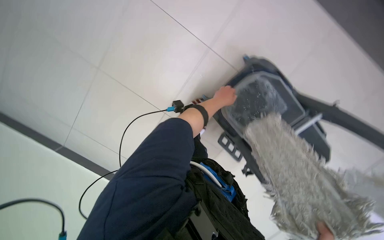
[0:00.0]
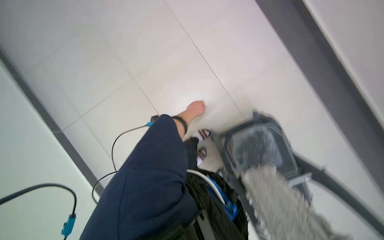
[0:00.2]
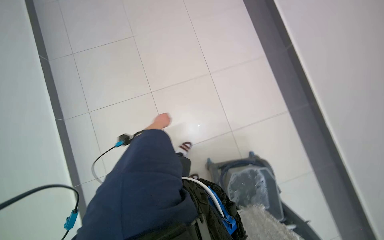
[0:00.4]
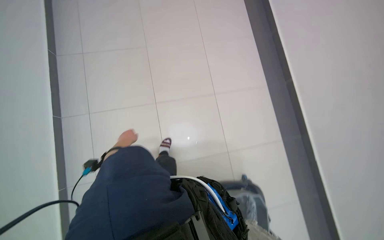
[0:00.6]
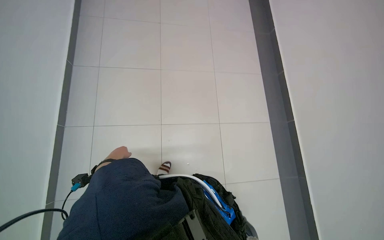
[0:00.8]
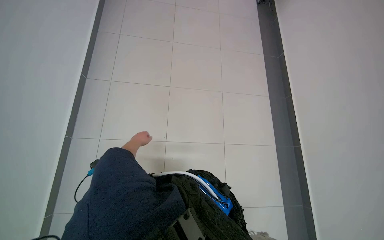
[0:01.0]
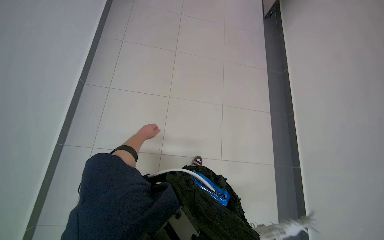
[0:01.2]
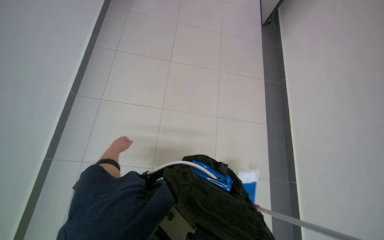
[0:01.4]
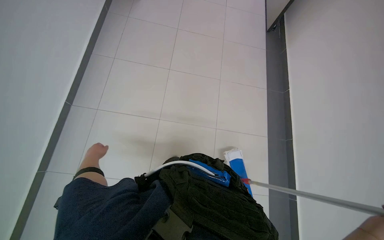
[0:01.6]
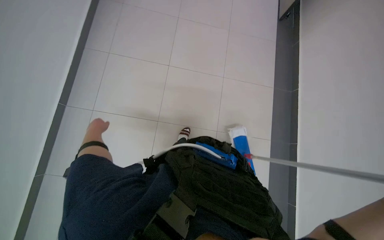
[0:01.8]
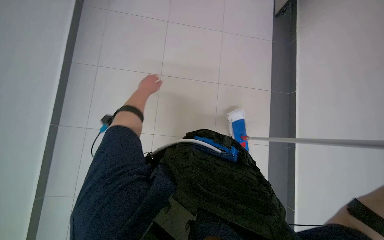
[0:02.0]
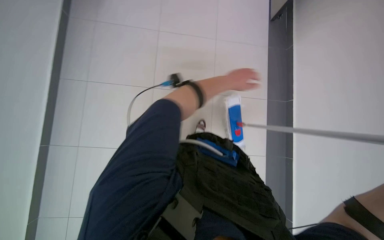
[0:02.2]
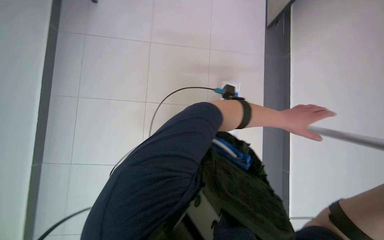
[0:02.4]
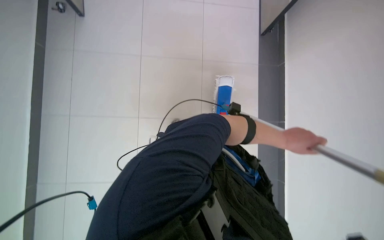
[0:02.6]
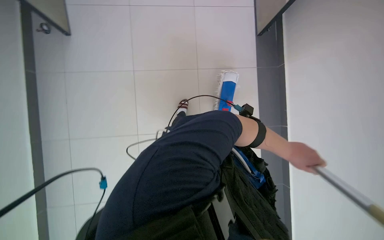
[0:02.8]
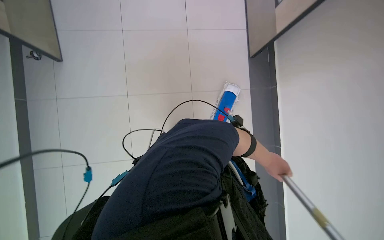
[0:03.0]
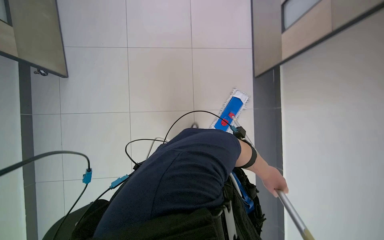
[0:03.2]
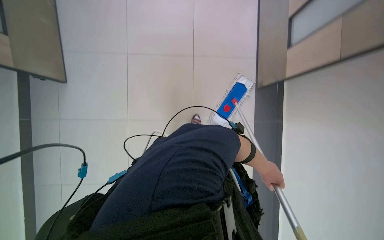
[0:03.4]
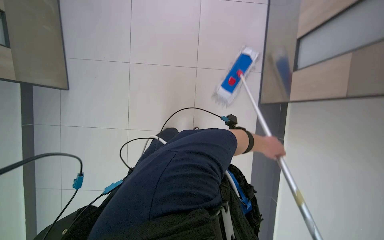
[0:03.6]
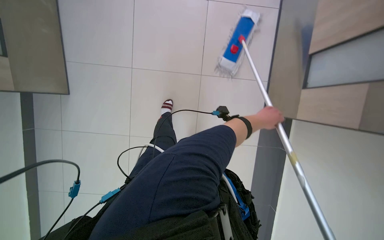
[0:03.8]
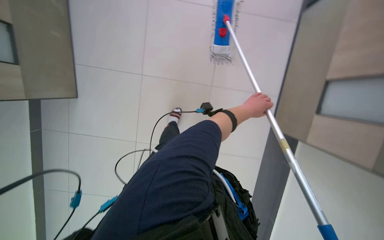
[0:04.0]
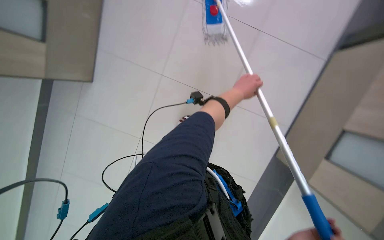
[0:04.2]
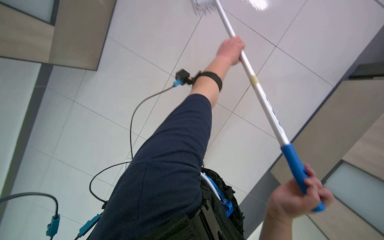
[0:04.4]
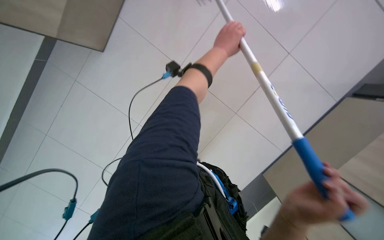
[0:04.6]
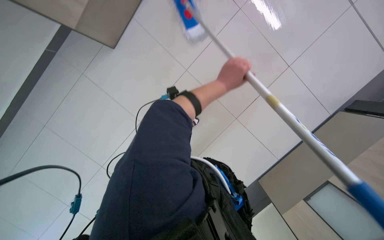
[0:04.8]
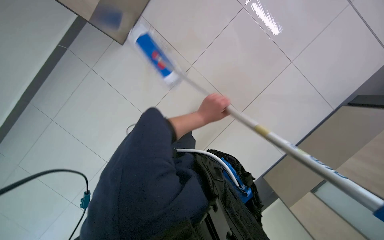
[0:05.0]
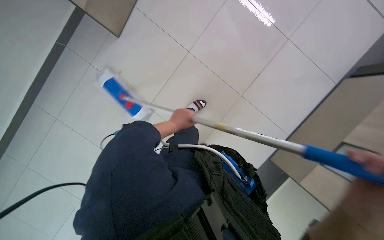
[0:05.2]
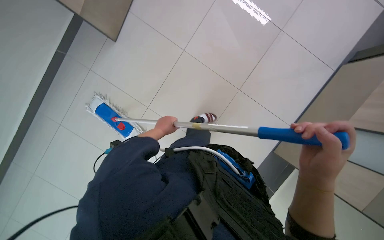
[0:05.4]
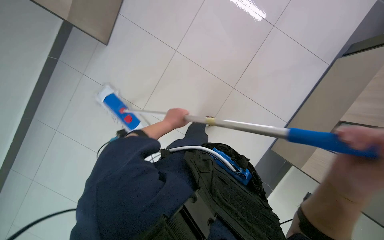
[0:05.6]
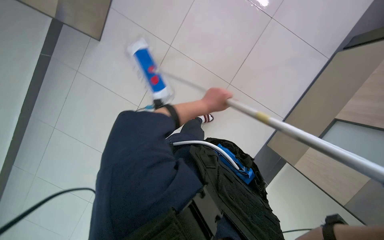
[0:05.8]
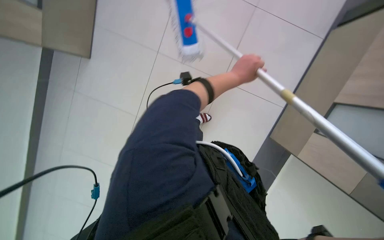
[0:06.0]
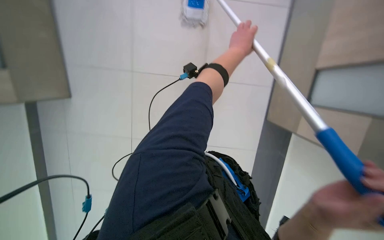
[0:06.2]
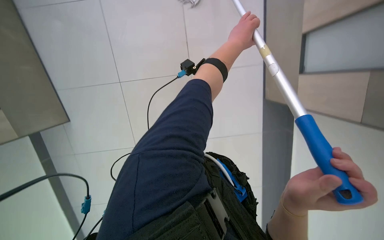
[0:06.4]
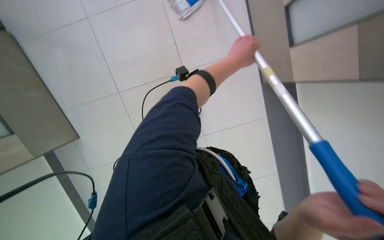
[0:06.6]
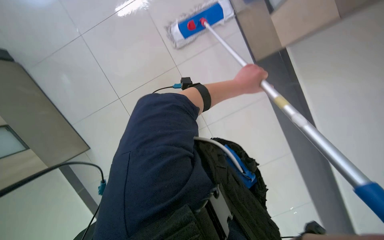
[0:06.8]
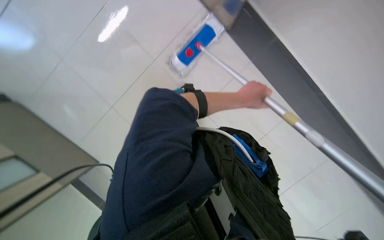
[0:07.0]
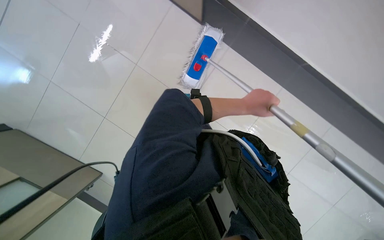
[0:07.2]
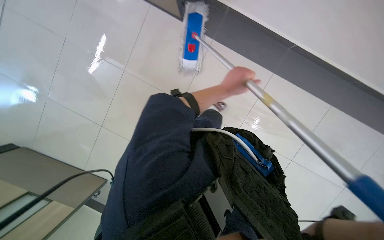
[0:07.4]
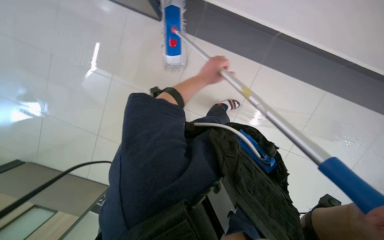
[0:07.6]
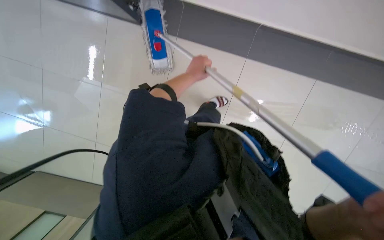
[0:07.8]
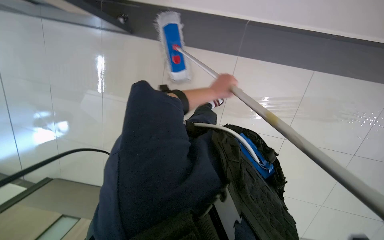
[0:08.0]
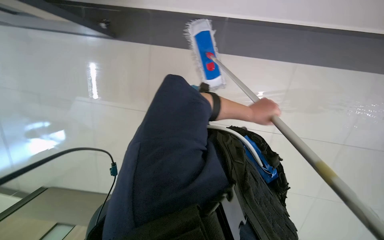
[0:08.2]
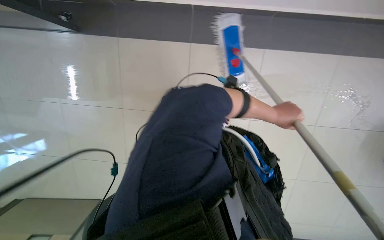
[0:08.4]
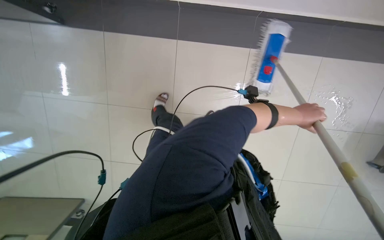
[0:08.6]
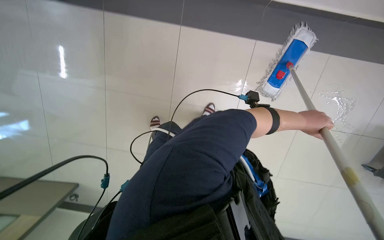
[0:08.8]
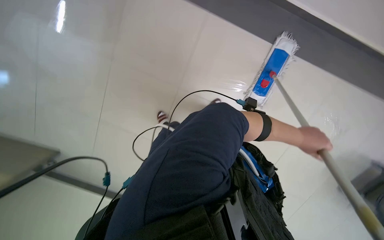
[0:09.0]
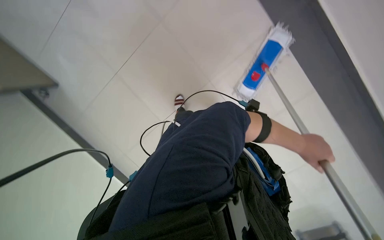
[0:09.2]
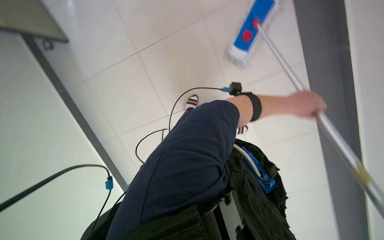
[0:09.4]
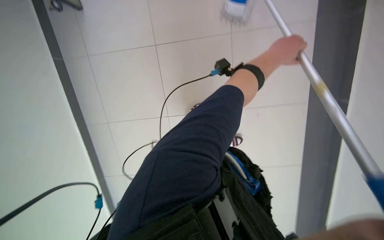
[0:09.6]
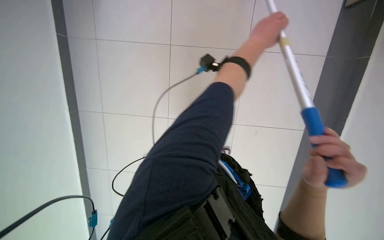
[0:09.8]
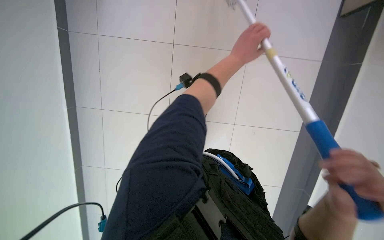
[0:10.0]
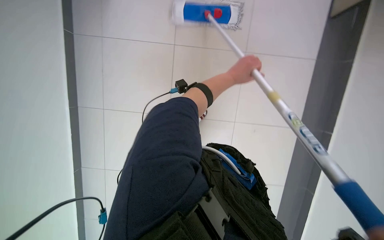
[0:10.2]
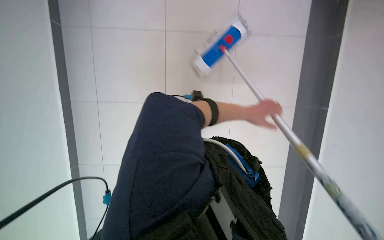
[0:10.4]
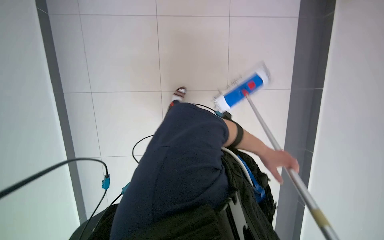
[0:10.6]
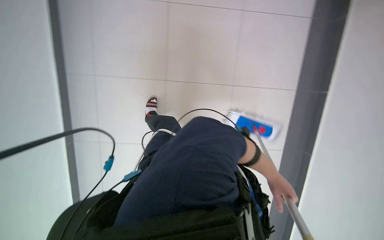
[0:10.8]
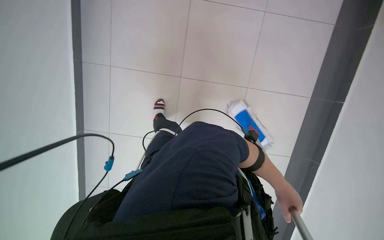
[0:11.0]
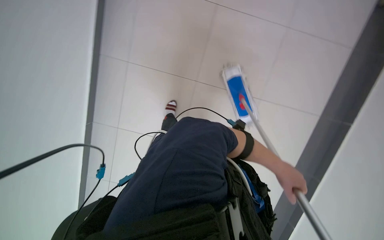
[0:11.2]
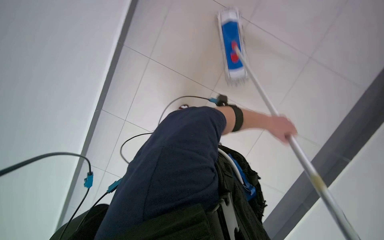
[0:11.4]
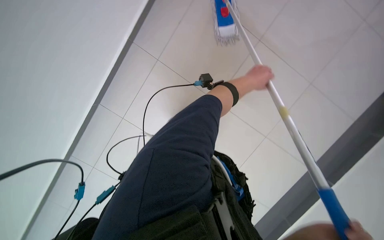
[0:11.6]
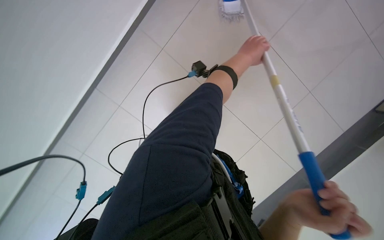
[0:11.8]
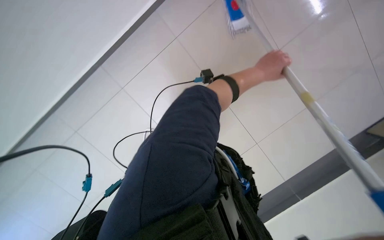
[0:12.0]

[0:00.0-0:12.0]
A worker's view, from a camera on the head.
Job: mopping floor.
The whole recording: Mopping tiled floor. The worker mops the tiled floor with a long-handled mop.
0:00.0 to 0:01.6: The wearer moves approximately 50 cm. The wearer looks roughly 50 degrees further upward. The scene rotates clockwise by roughly 45 degrees.
0:03.0 to 0:04.4: The wearer moves approximately 70 cm.
0:06.0 to 0:07.6: The left hand swings up and down the picture, roughly 15 cm each way, with 2 reversals.
0:07.6 to 0:09.0: The left hand heads to the right and down the picture, covering roughly 40 cm.
0:09.0 to 0:10.4: The left hand shifts roughly 15 cm to the left and farther from the camera, and goes up the picture and returns, about 10 cm each way.

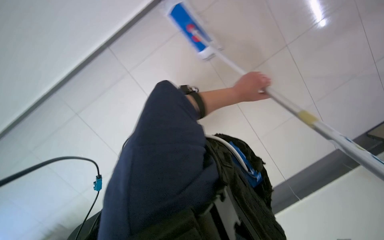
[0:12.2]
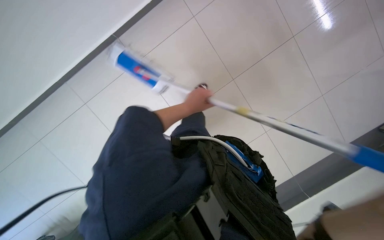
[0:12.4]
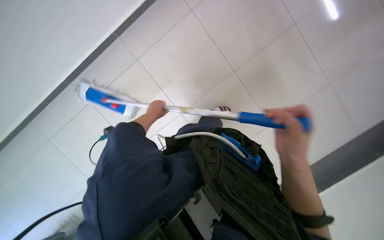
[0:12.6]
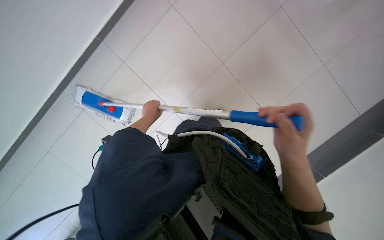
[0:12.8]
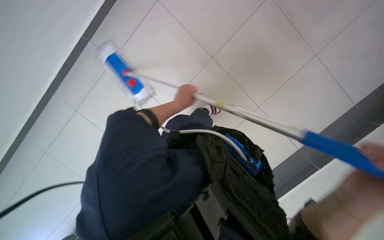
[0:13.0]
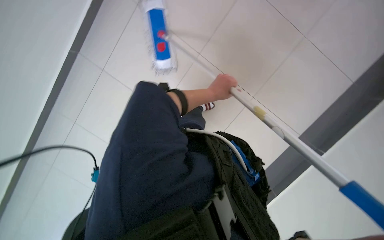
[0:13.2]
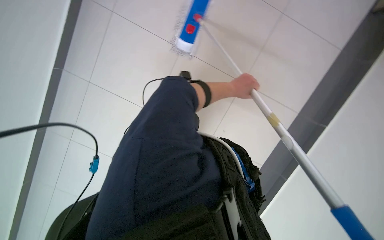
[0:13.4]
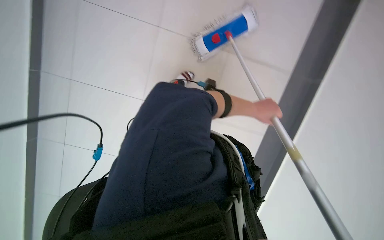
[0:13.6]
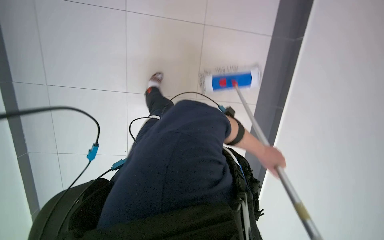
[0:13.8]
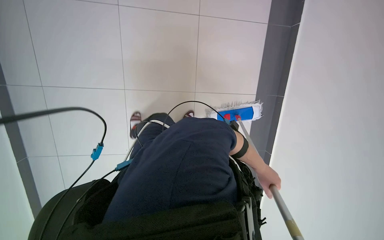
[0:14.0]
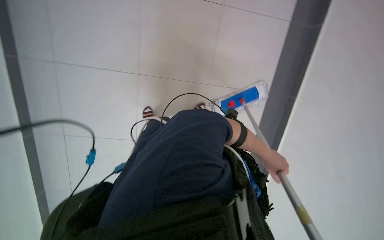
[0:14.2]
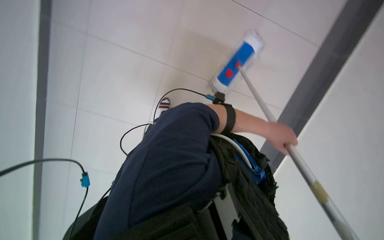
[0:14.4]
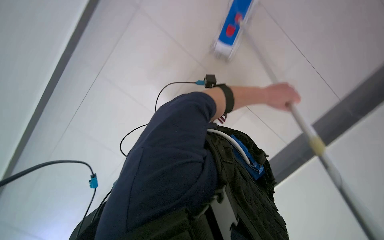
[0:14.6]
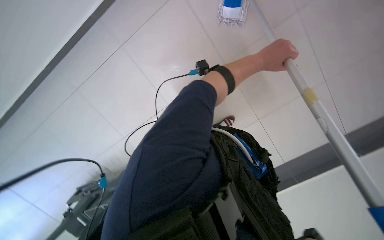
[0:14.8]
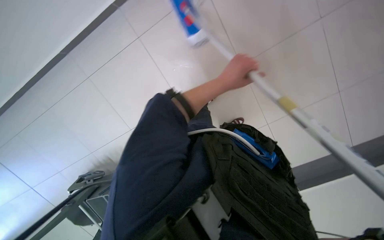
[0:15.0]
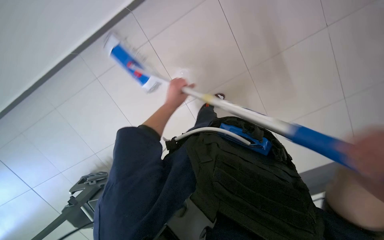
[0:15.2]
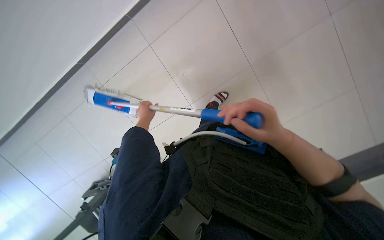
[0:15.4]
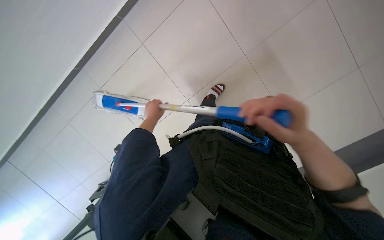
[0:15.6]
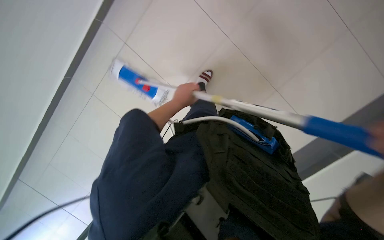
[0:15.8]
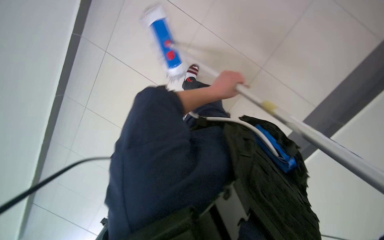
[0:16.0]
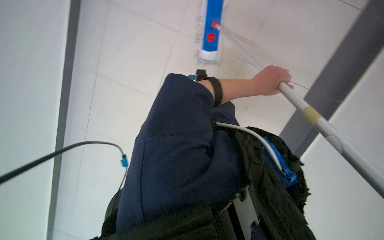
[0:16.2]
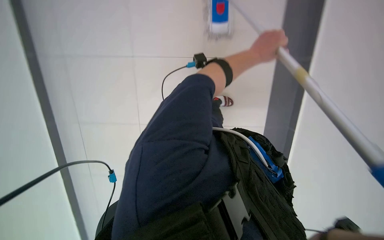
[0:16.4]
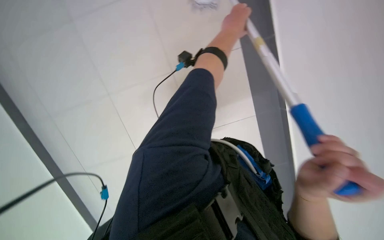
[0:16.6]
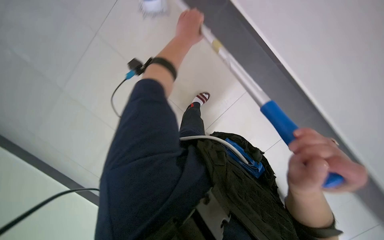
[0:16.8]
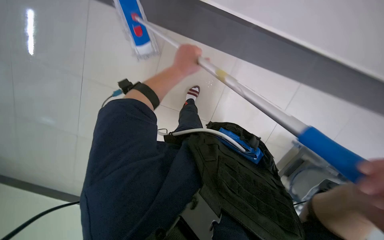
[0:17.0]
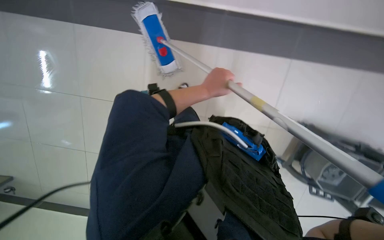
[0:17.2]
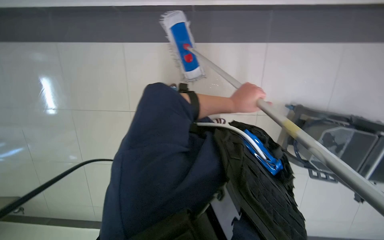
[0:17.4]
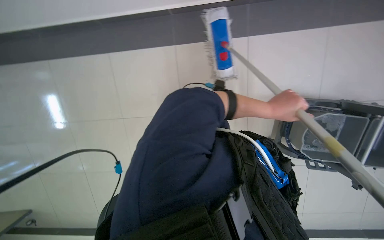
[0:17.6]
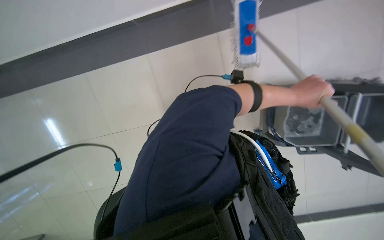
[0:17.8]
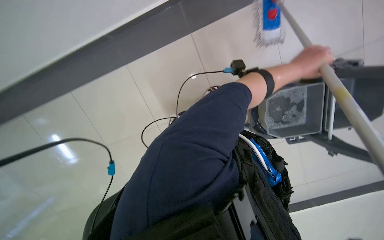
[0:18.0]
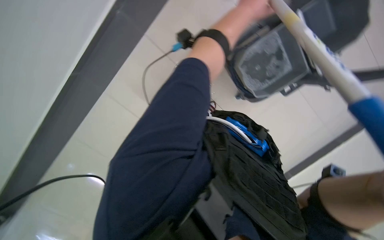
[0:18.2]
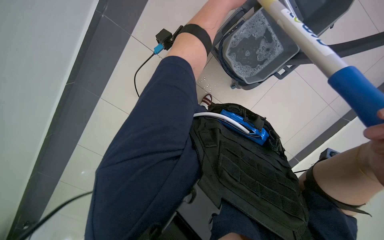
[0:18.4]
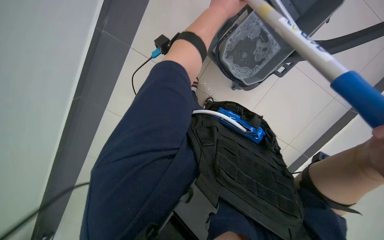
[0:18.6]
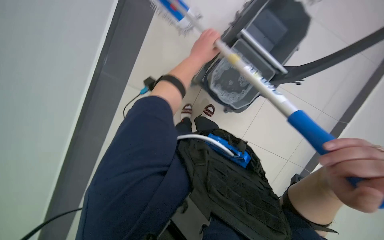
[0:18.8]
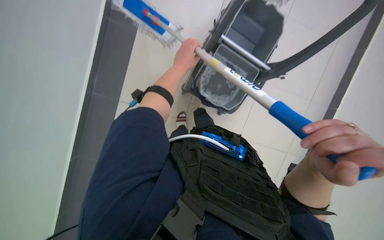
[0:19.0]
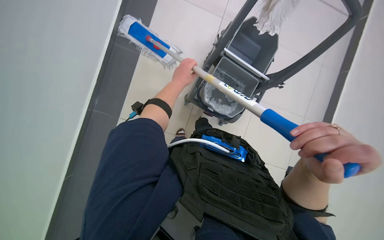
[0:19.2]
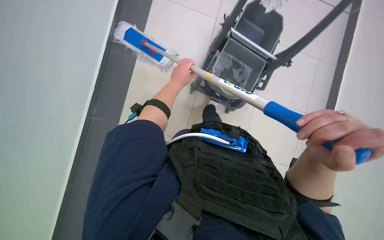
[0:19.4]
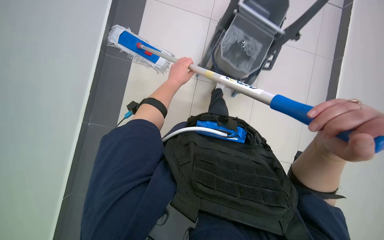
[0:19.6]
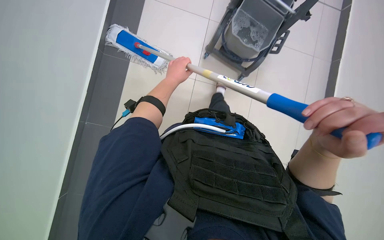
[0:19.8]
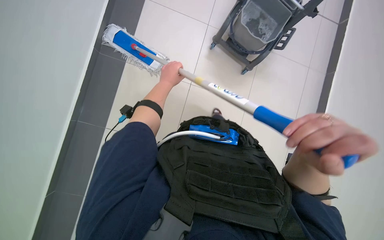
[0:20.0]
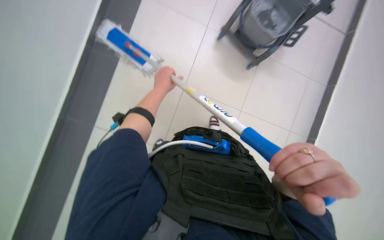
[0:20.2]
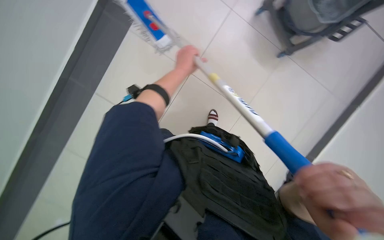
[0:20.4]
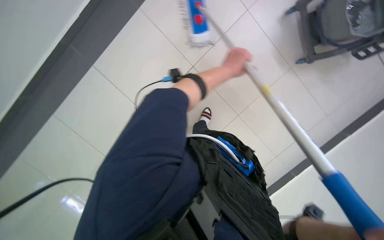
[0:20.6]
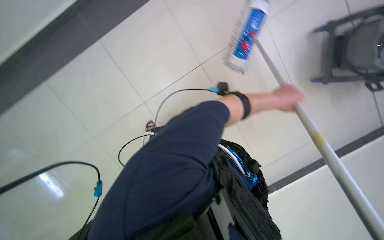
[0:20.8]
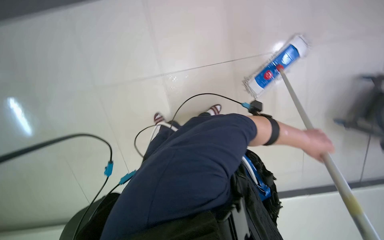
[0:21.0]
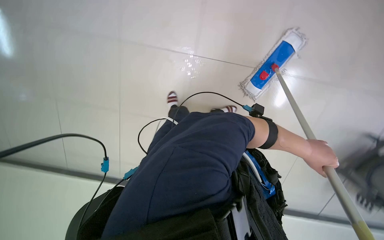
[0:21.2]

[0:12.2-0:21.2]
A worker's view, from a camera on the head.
Job: mopping floor.
The whole recording: Mopping tiled floor. The worker mops the tiled floor with a long-handled mop.
0:15.2 to 0:16.6: The wearer looks roughly 10 degrees further downward. The left hand is displaced to the right and up the picture by approximately 30 cm.
0:16.6 to 0:18.2: The view tilts some 15 degrees downward.
0:18.2 to 0:19.8: The left hand moves down the picture, farther from the camera and to the left, about 25 cm.
0:19.8 to 0:21.2: The left hand heads to the right and down the picture, covering some 35 cm.
